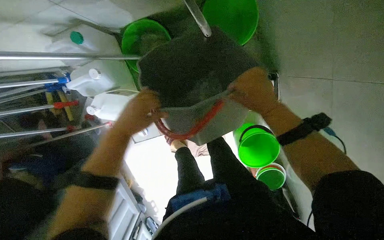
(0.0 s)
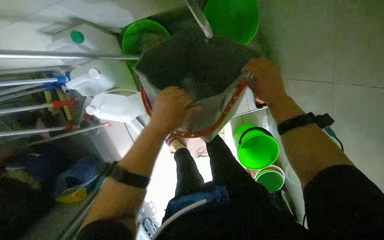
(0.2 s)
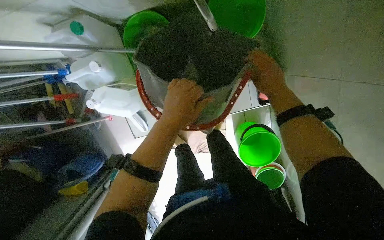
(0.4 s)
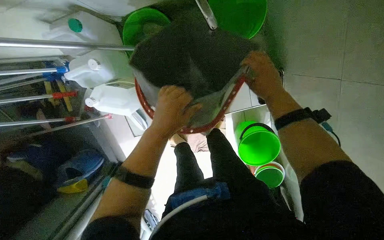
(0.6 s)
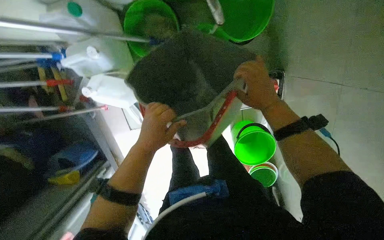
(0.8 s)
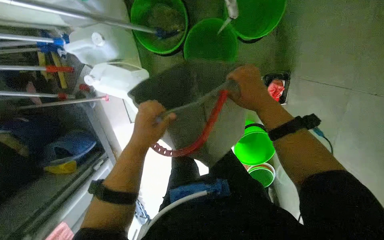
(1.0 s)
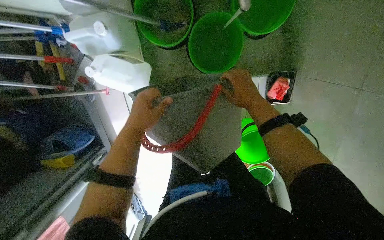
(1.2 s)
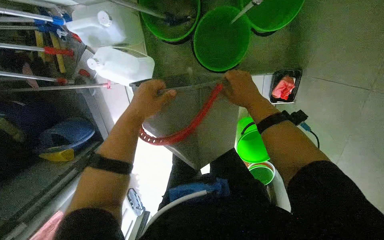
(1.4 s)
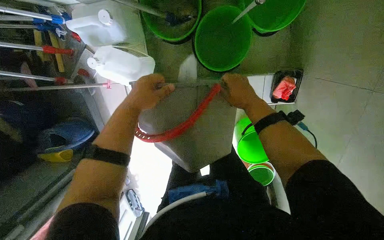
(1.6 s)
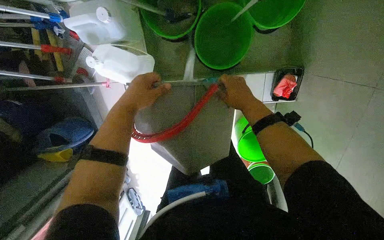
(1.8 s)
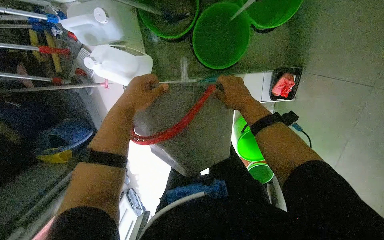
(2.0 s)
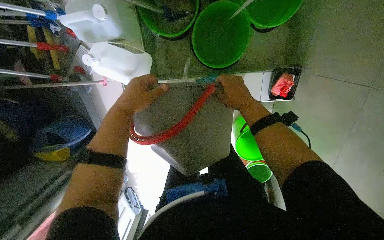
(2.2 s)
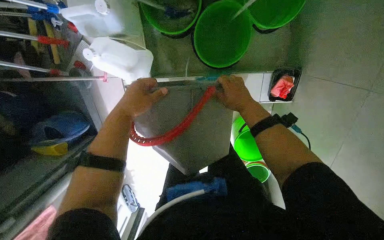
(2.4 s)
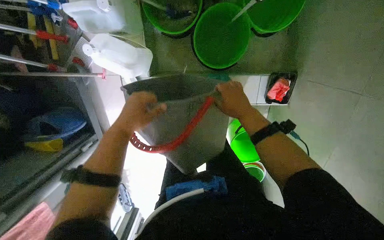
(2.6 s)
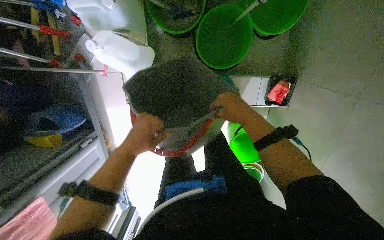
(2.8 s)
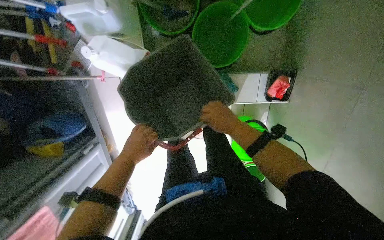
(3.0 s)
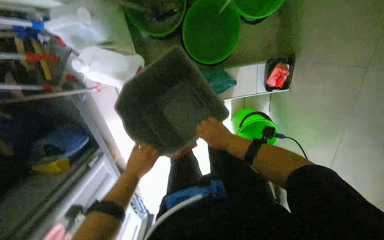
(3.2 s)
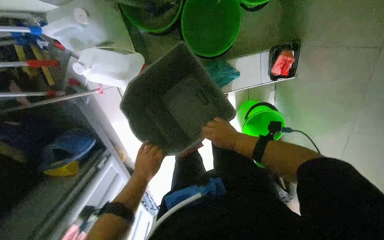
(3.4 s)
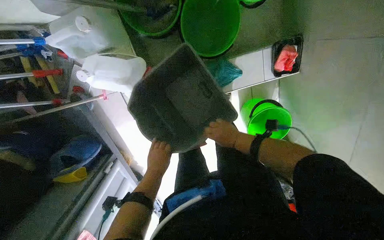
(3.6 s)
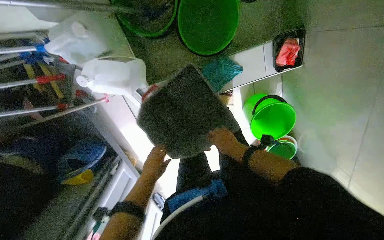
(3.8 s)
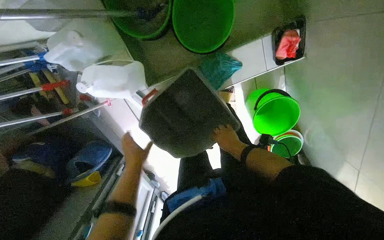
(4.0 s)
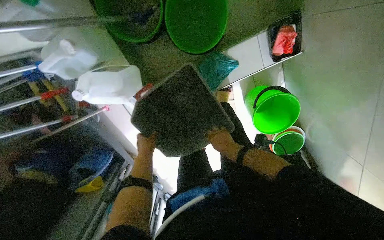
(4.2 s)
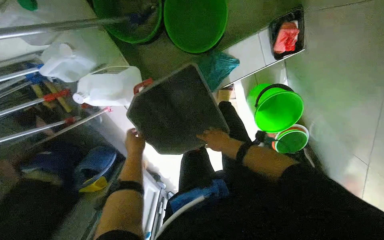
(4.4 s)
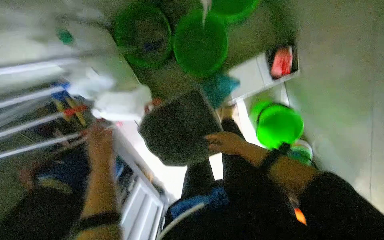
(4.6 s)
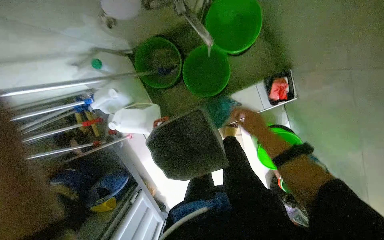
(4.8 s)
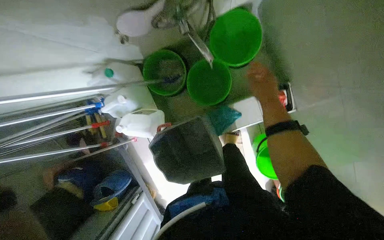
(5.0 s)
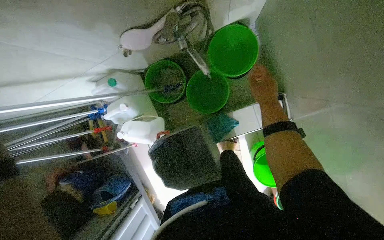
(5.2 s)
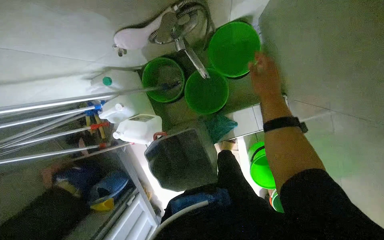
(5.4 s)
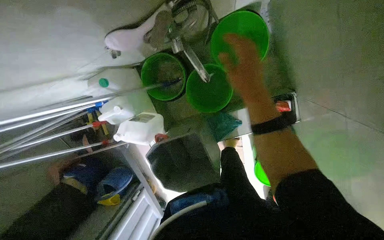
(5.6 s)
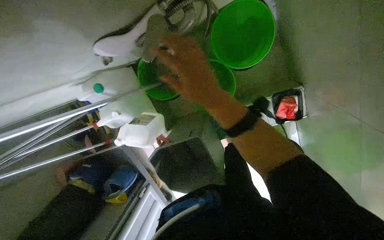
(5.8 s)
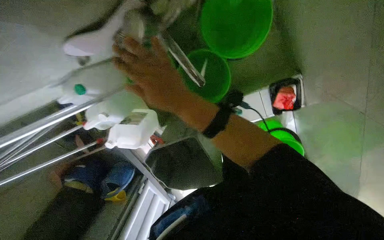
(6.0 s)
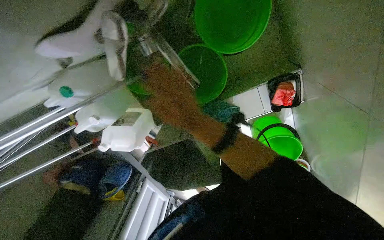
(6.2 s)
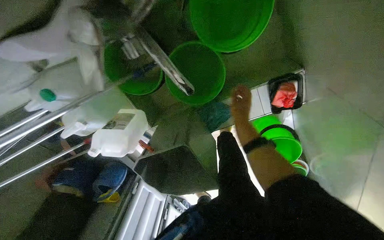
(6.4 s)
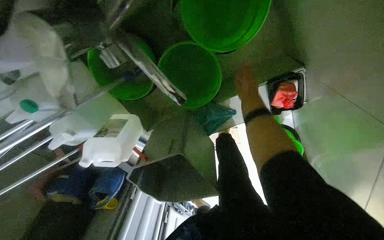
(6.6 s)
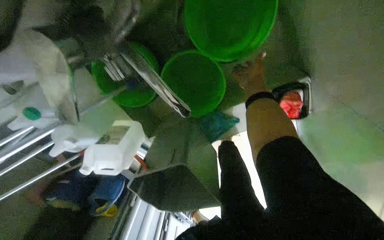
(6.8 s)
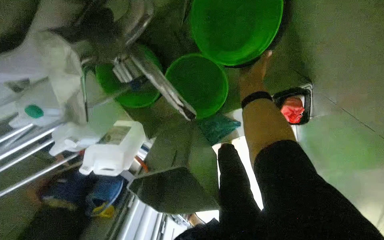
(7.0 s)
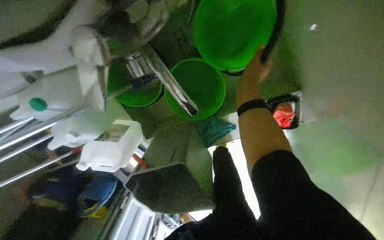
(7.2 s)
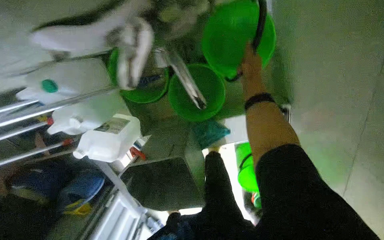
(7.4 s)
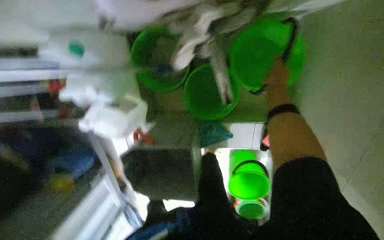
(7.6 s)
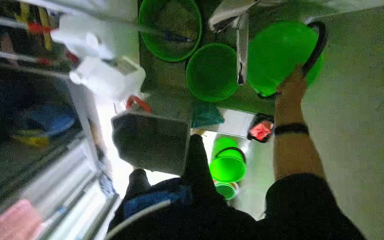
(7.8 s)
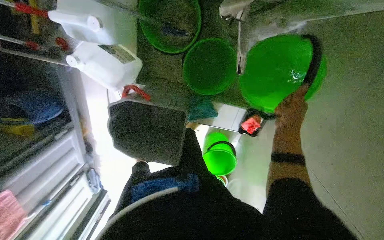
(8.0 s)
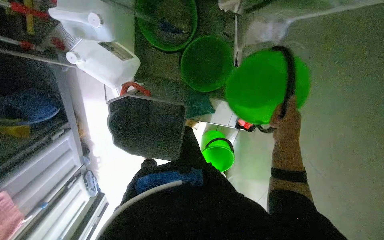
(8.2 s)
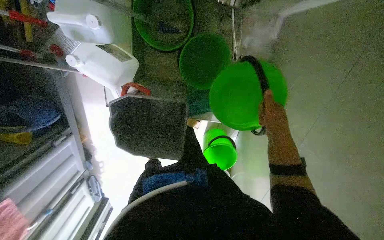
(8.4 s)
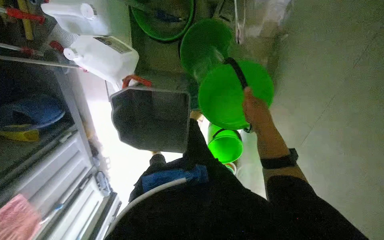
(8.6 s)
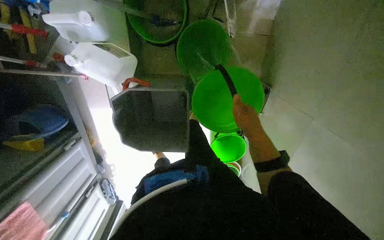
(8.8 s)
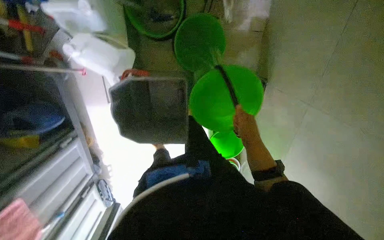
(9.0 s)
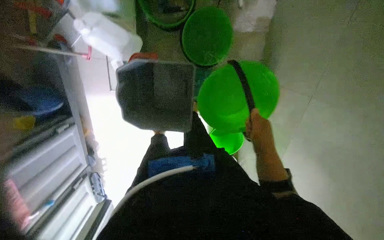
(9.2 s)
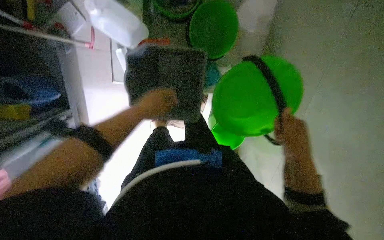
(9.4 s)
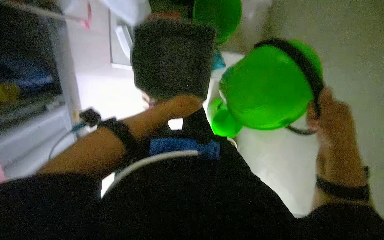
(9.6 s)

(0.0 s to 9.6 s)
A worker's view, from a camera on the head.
Job: preparing cleaning supplies.
The whole recording: Emptying and rinsing cleaning bucket. The worker empties dirty water from the cleaning bucket and rinses it.
0.0 s - 1.6 s: The left hand moves roughly 15 cm to the right and comes back.
1.6 s - 3.2 s: The hands both shift down the picture and farther from the camera by roughly 20 cm.
3.2 s - 4.8 s: The right hand travels to the right by approximately 10 cm.
4.8 s - 6.4 s: The wearer looks roughly 20 degrees further downward. The right hand goes to the left and returns, about 25 cm each way.
6.4 s - 8.0 s: The view swings roughly 20 degrees to the right. The scene rotates clockwise by some 35 degrees.
8.0 s - 9.6 s: The right hand shifts approximately 35 cm down the picture.

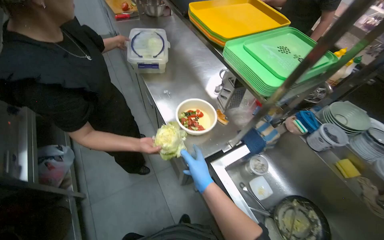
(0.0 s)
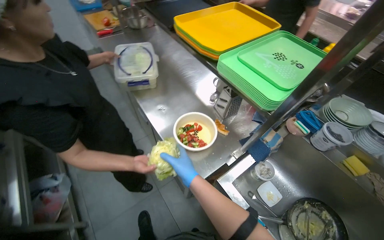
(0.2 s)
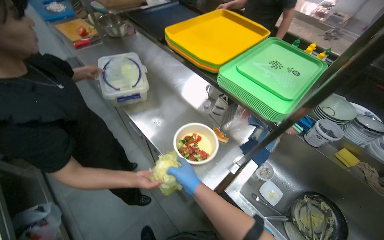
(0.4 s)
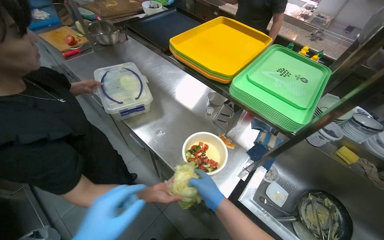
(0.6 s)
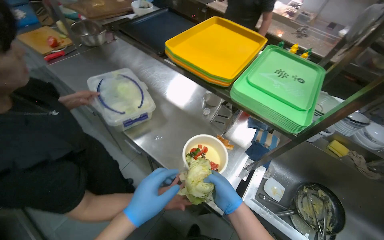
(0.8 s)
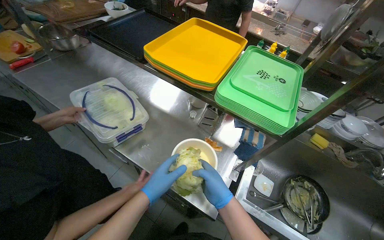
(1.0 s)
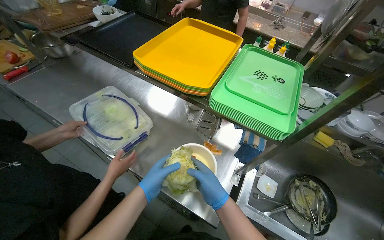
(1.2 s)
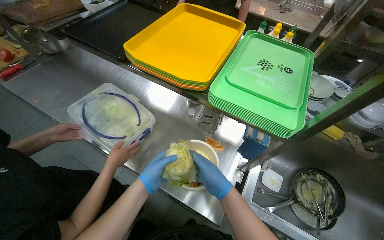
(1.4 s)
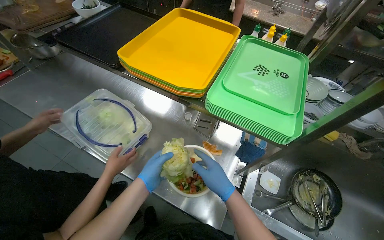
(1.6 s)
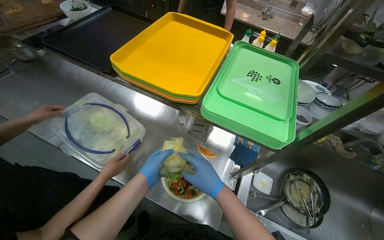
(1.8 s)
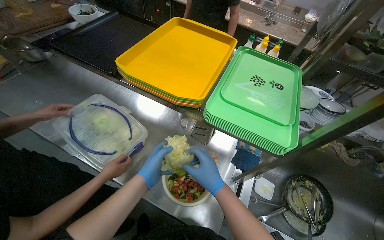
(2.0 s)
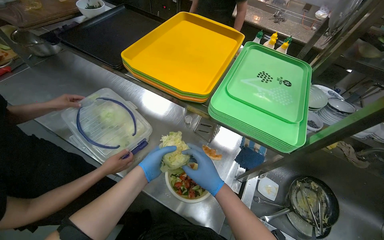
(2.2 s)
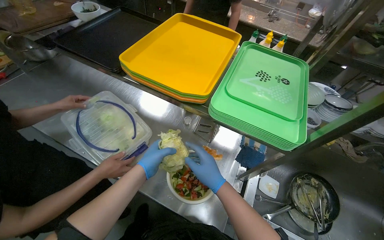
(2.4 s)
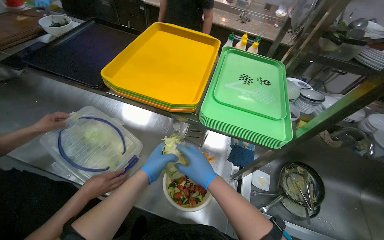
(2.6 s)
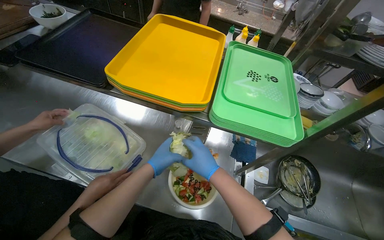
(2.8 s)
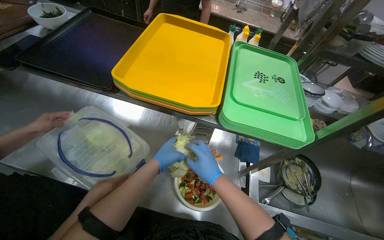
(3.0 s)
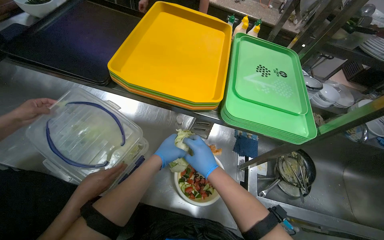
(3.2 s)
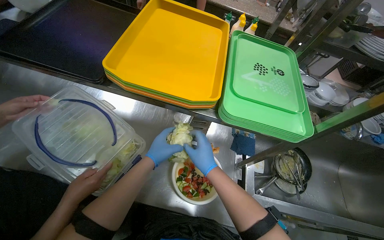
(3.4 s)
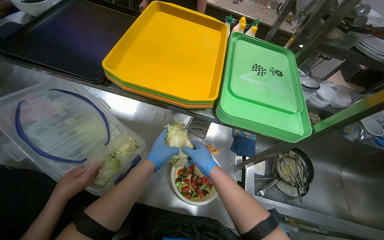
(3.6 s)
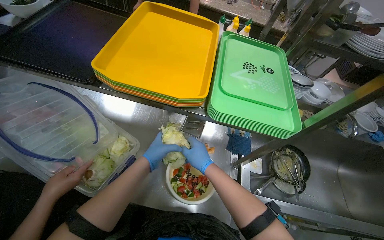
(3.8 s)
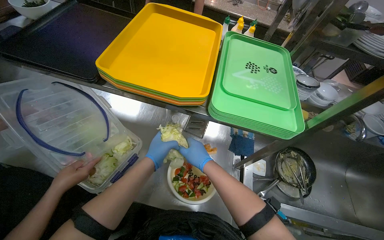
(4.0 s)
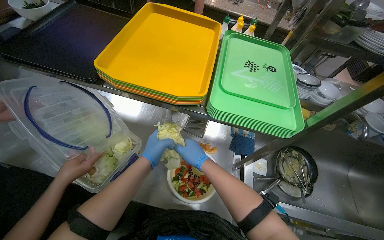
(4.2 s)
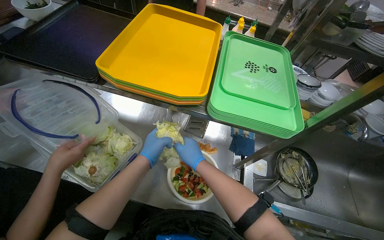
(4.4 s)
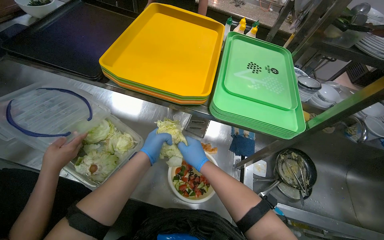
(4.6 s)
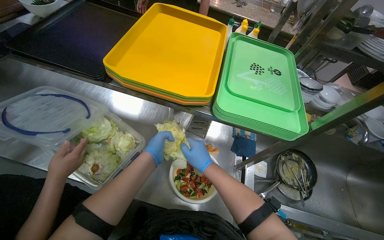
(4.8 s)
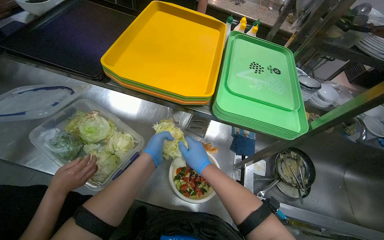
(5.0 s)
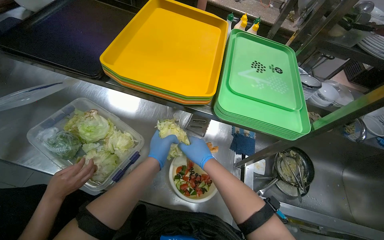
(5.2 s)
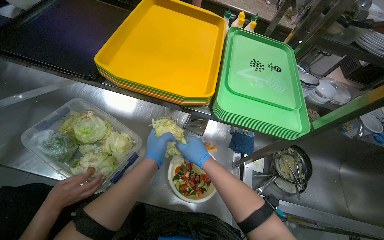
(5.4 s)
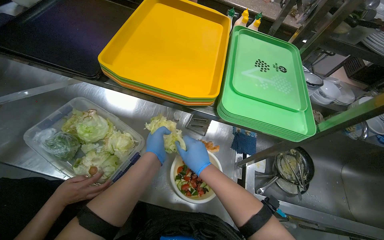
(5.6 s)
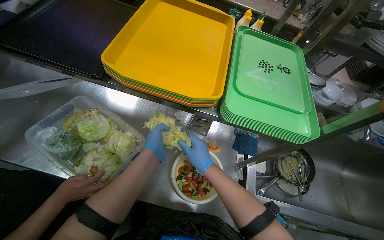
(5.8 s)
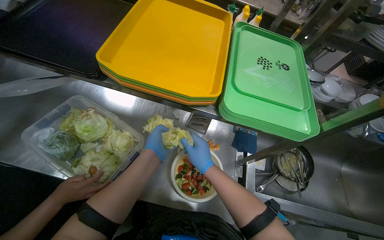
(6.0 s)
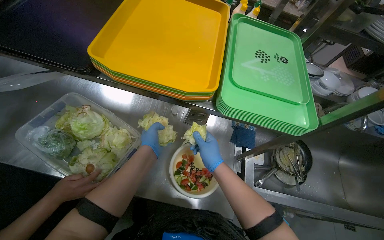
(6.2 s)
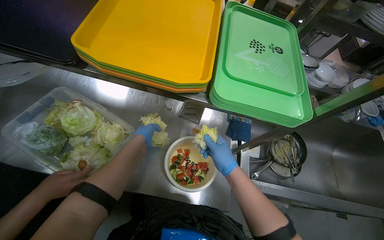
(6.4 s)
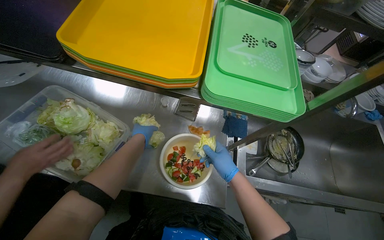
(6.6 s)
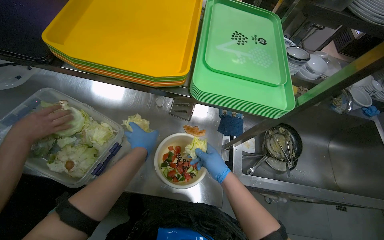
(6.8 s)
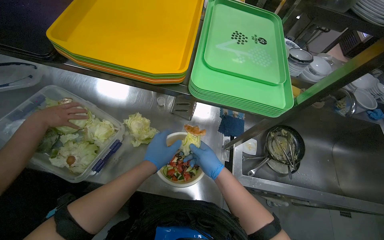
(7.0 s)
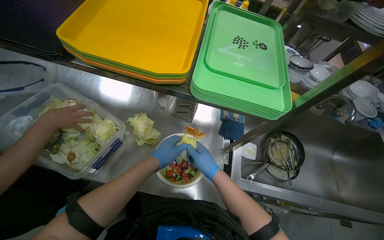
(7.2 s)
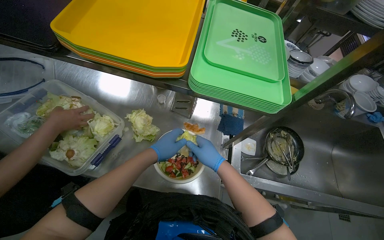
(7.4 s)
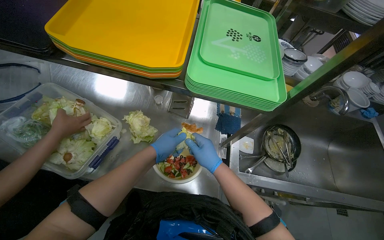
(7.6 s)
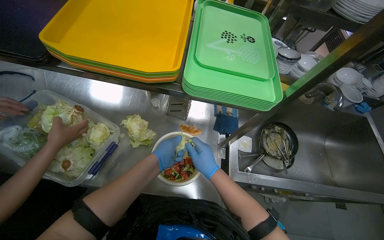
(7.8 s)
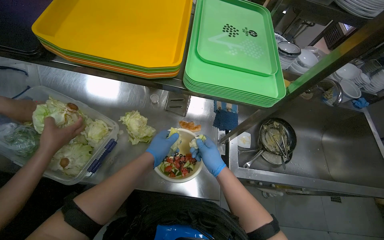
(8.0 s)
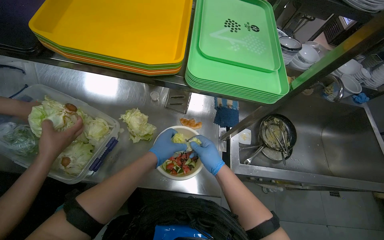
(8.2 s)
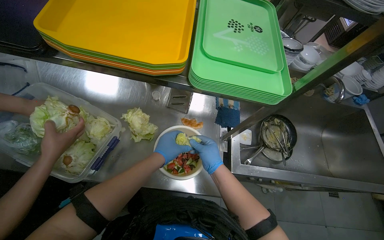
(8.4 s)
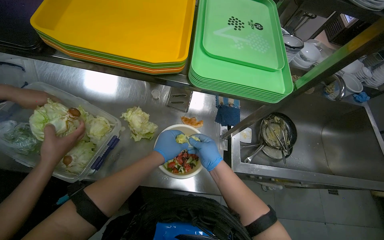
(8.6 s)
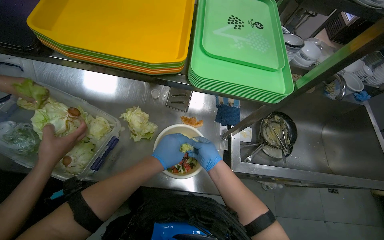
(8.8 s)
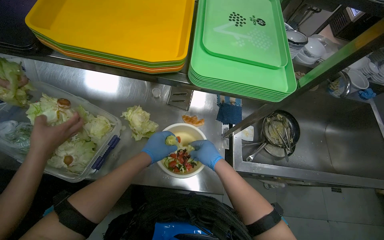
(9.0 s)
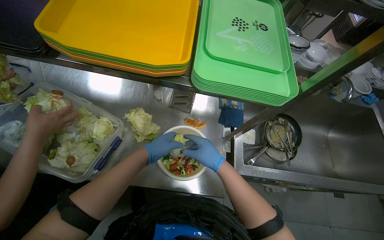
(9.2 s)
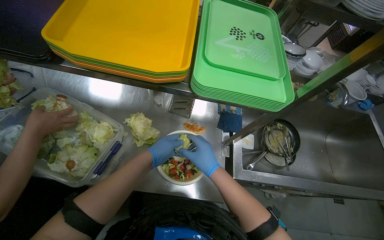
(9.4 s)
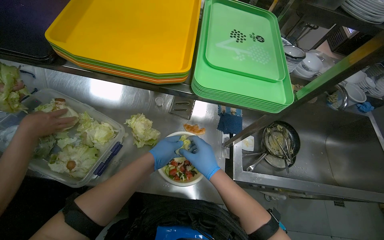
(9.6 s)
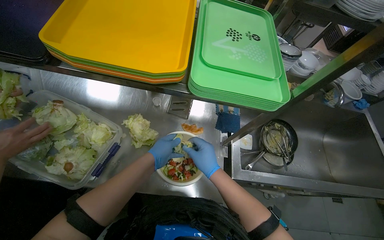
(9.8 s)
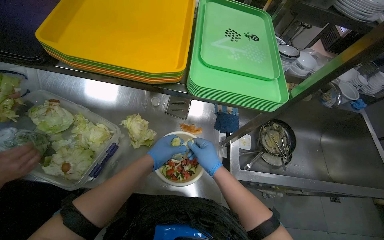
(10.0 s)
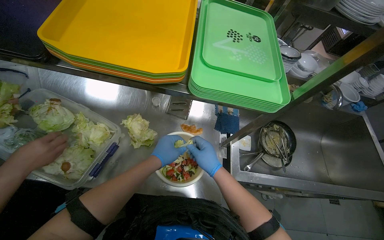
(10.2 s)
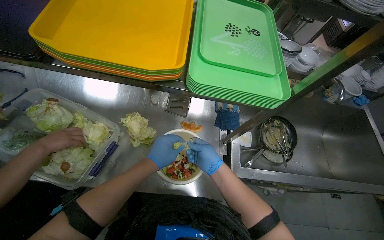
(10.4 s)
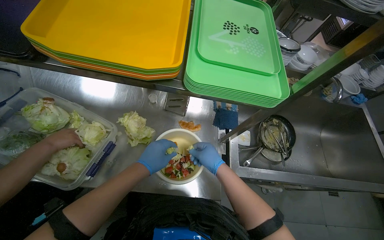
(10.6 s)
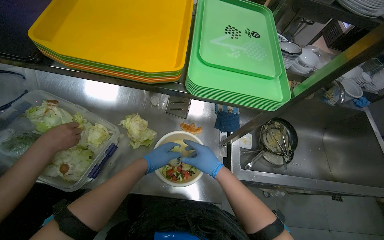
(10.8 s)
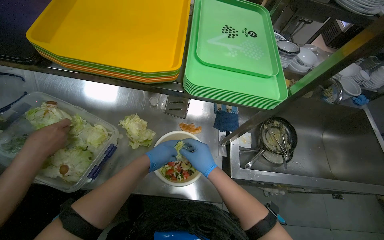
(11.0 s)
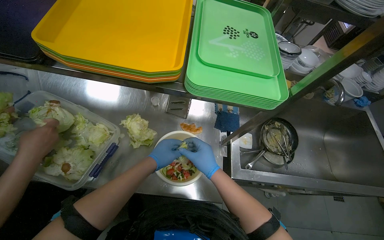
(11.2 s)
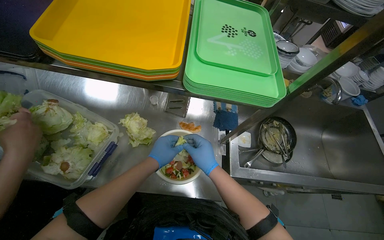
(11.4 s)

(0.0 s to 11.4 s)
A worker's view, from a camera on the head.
Job: preparing food.
The whole recording: Preparing salad in bowl. The worker adds lettuce and dressing to a bowl of salad.
0.0 s - 1.4 s: The head turns to the right by approximately 30 degrees.
1.4 s - 2.8 s: The left hand moves up the picture, approximately 15 cm.
4.2 s - 5.6 s: The hands work in one place, with small movements.
5.6 s - 7.2 s: The right hand moves farther from the camera, some 10 cm; the left hand travels farther from the camera and back again, roughly 10 cm each way.
7.2 s - 11.4 s: The hands are busy where they are.
